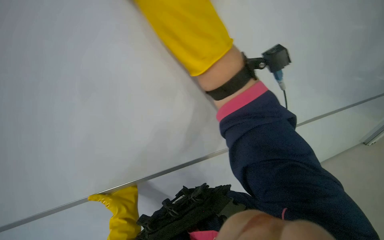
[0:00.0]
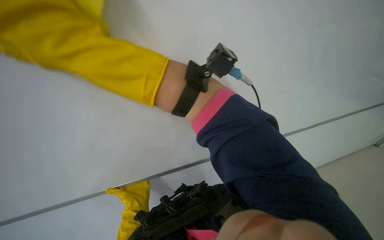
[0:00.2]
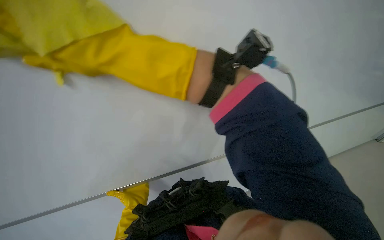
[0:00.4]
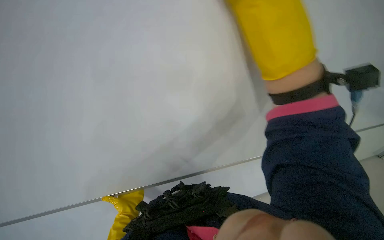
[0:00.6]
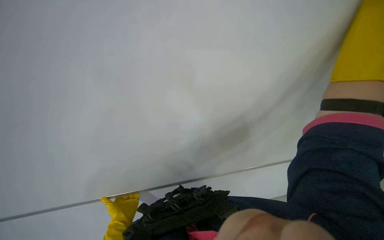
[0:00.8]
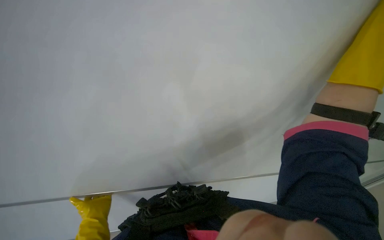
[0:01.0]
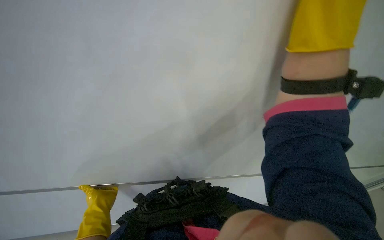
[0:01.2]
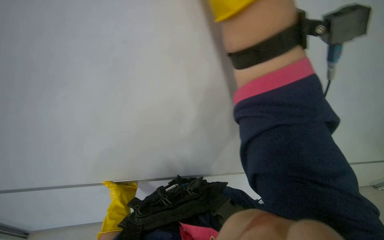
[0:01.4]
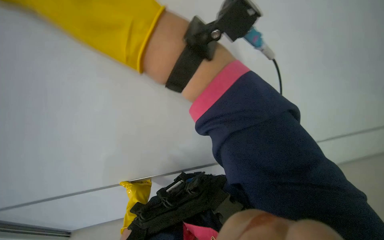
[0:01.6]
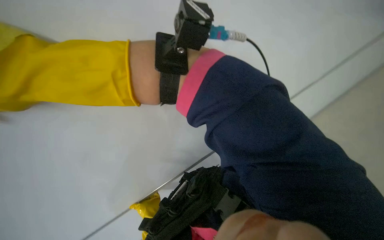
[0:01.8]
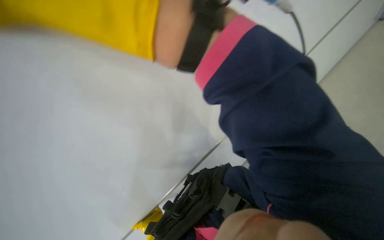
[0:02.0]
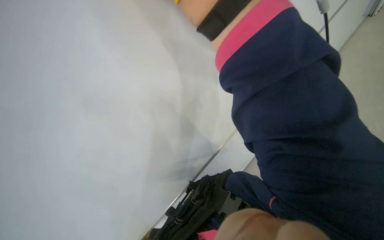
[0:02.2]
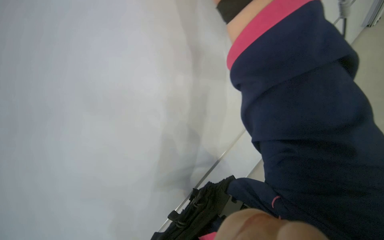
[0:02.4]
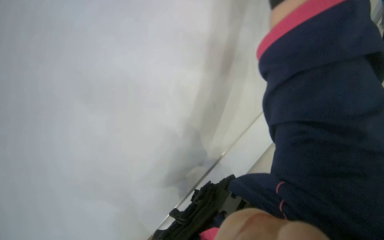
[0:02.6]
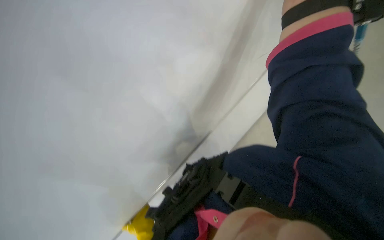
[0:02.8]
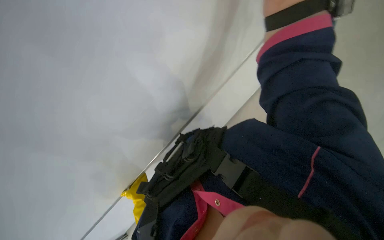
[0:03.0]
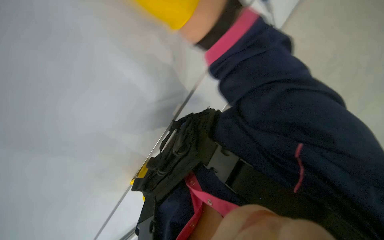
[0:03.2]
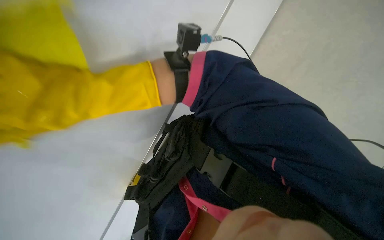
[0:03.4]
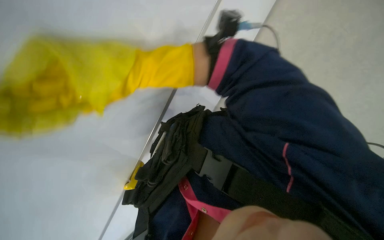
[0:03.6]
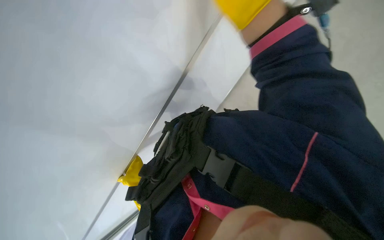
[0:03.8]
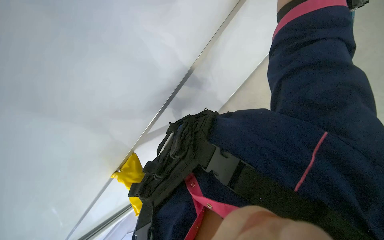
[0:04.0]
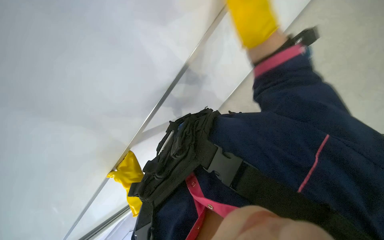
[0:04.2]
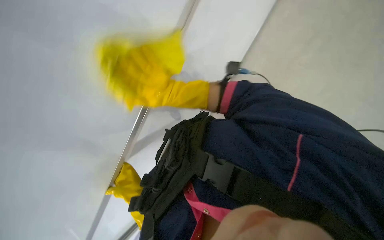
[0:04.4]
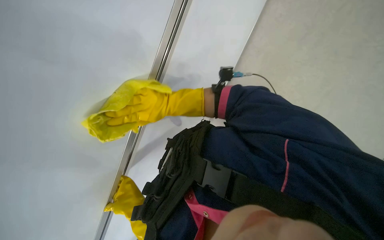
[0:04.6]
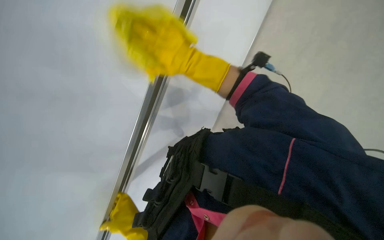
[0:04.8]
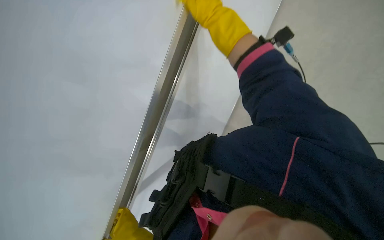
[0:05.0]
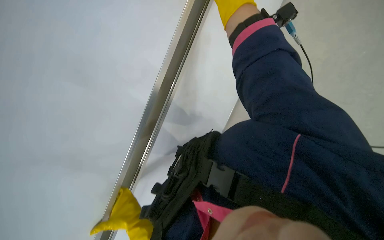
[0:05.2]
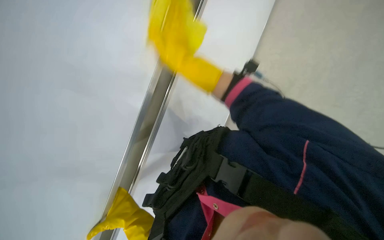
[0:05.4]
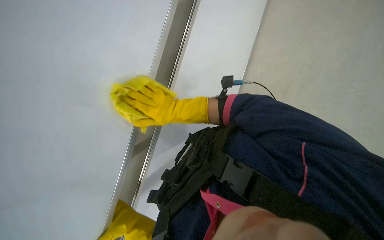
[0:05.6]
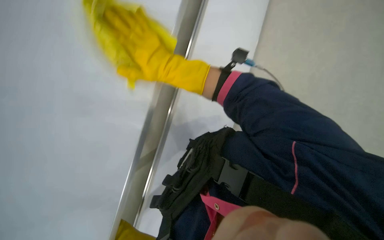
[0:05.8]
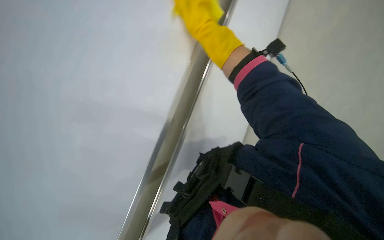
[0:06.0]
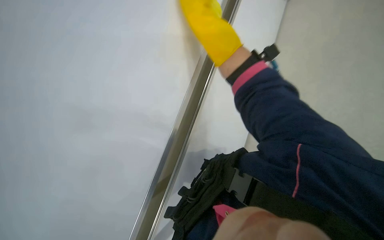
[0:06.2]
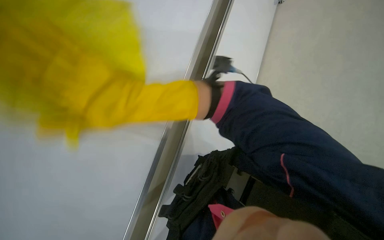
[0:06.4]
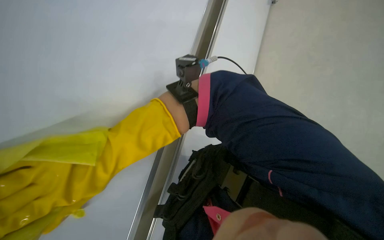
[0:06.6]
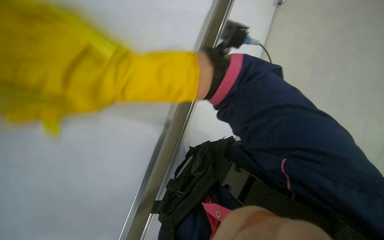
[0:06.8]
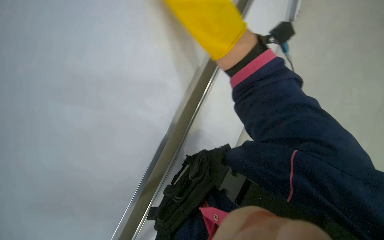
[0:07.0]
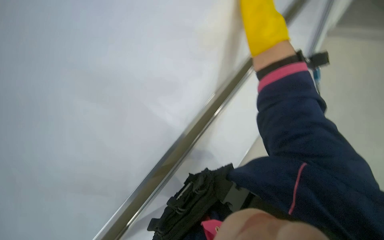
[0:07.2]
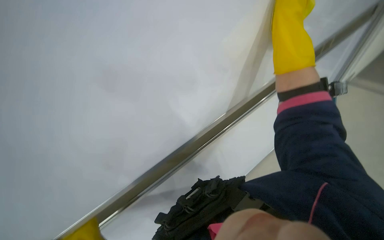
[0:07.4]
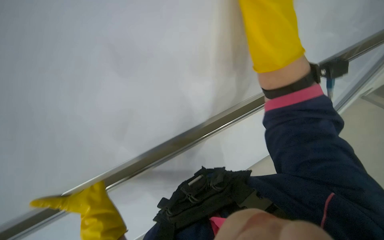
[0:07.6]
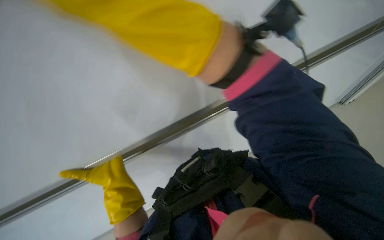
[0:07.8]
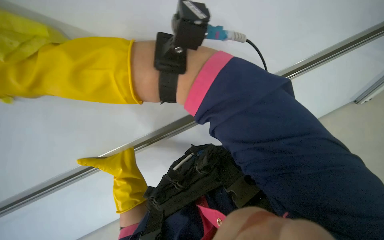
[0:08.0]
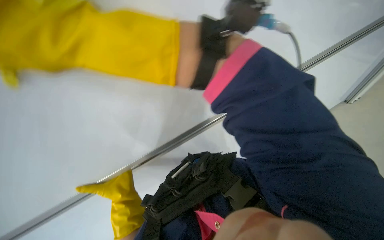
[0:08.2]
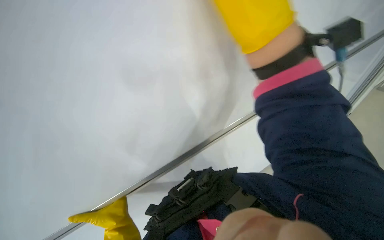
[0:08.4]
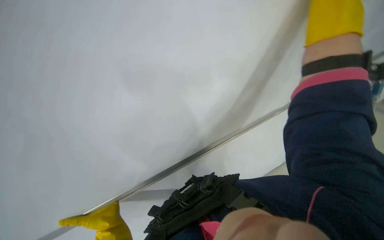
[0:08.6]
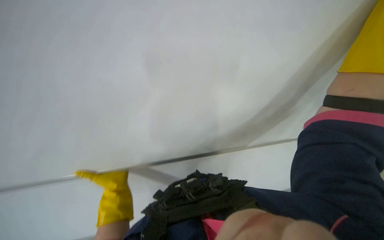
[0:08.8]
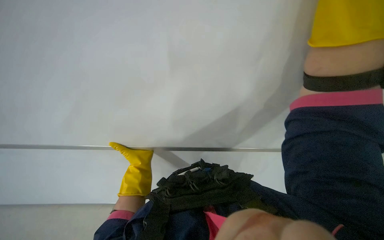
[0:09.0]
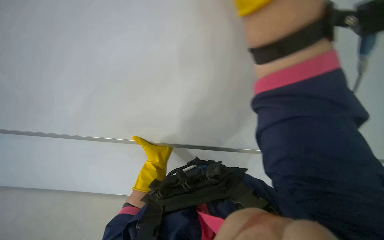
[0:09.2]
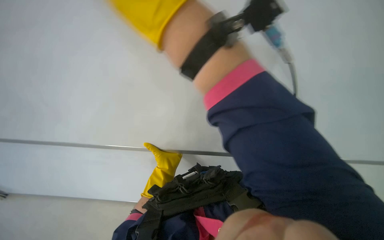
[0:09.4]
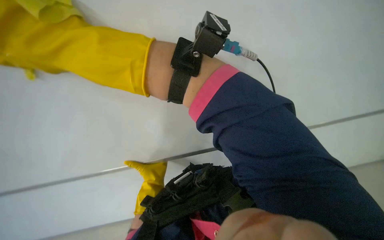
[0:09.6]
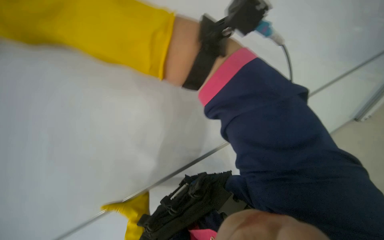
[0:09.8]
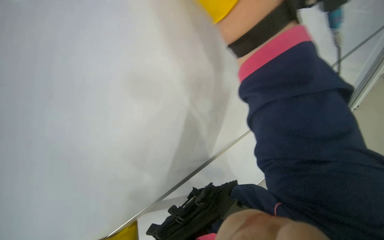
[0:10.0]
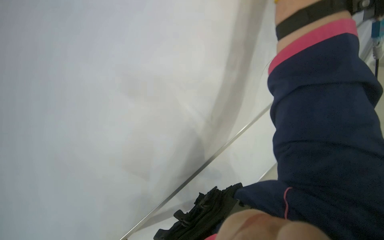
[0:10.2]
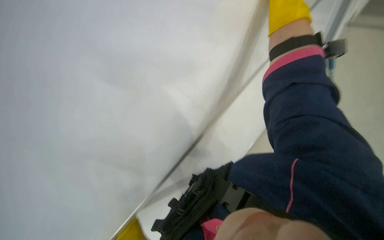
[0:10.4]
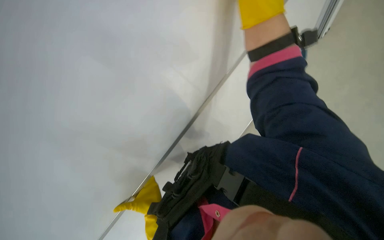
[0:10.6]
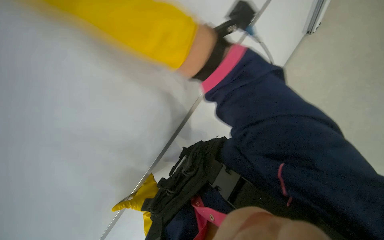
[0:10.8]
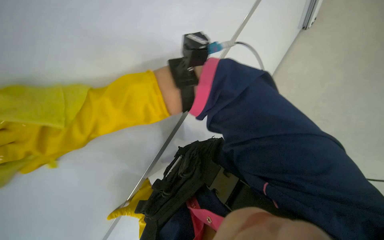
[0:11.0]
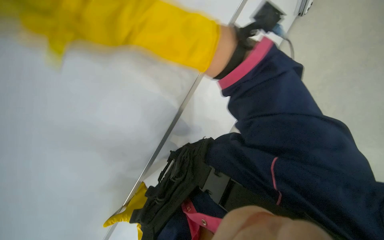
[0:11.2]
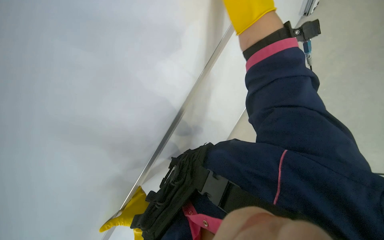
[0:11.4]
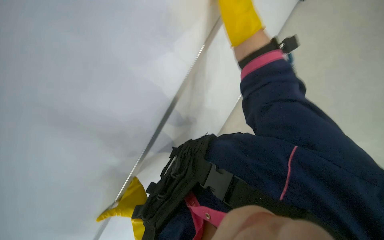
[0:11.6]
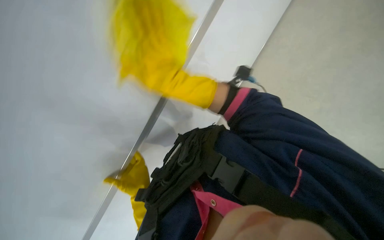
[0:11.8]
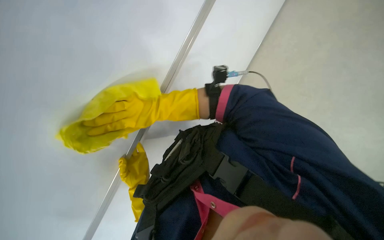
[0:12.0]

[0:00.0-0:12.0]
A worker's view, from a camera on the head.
Job: wiping surfaces.
The whole recording: Wiping white board. The worker wipes the white board with a yellow cleaning cloth.
0:00.0 to 0:01.6: The left hand goes to the left and returns, about 10 cm each way.
0:06.0 to 0:07.6: The right hand goes left and right, some 40 cm each way, reversing 2 times.
0:09.0 to 0:10.4: The head turns to the right by about 25 degrees.

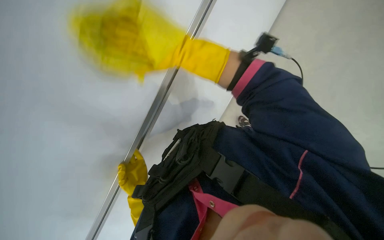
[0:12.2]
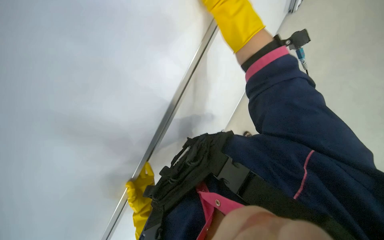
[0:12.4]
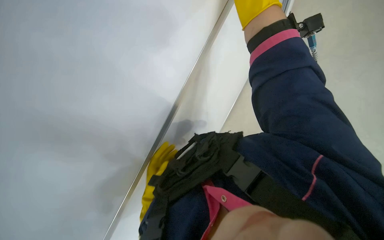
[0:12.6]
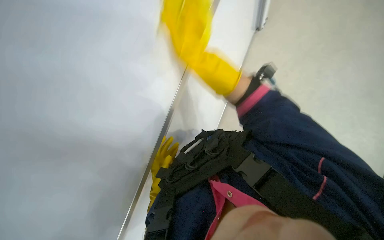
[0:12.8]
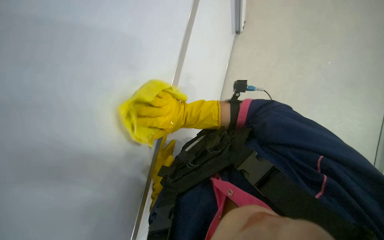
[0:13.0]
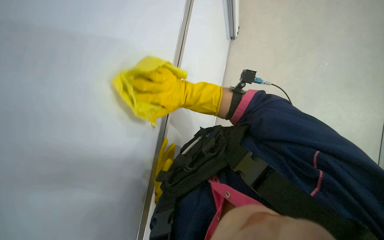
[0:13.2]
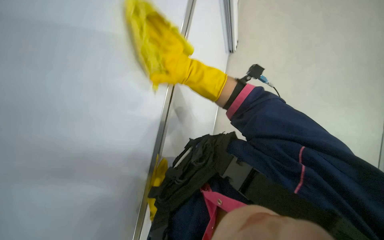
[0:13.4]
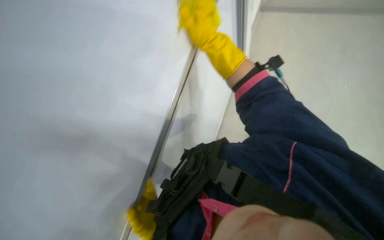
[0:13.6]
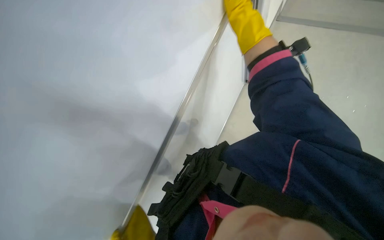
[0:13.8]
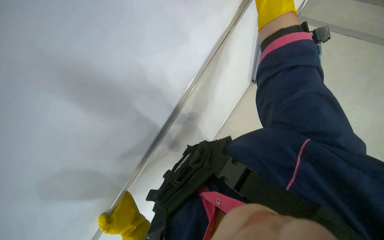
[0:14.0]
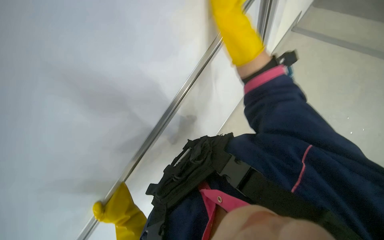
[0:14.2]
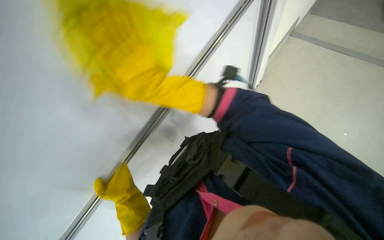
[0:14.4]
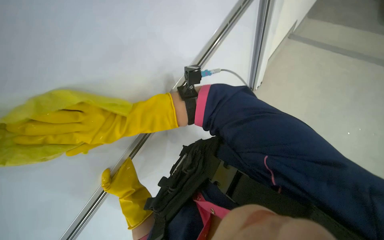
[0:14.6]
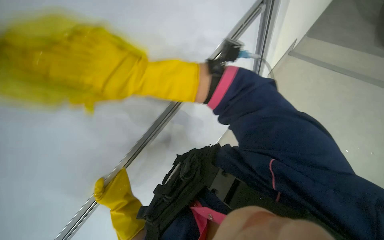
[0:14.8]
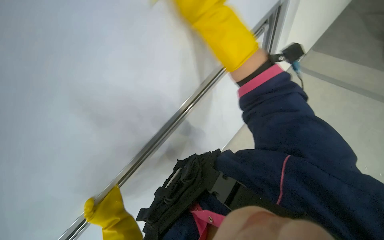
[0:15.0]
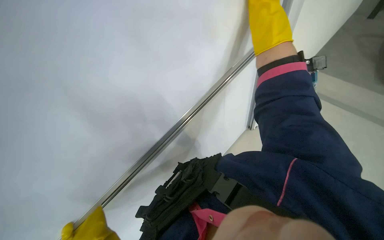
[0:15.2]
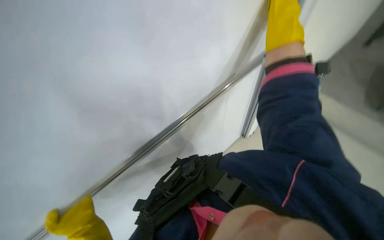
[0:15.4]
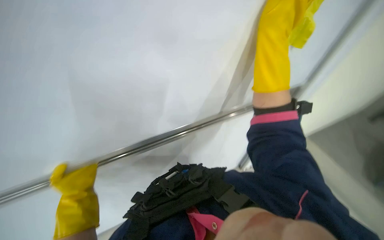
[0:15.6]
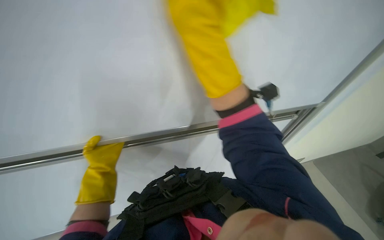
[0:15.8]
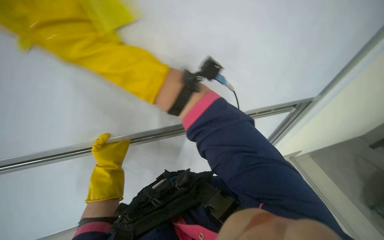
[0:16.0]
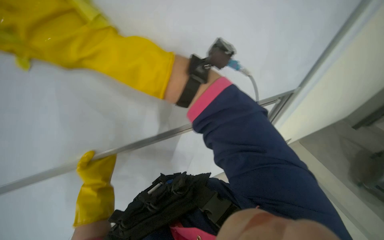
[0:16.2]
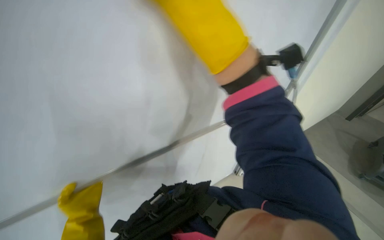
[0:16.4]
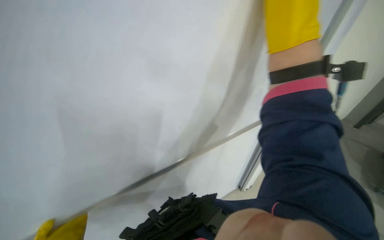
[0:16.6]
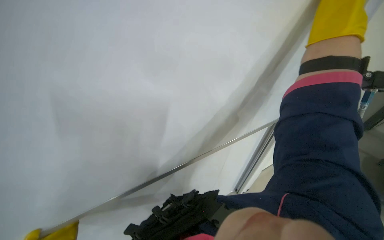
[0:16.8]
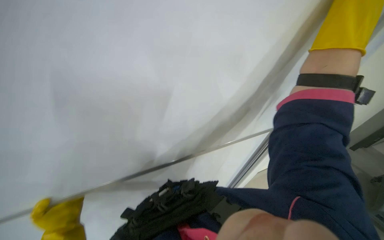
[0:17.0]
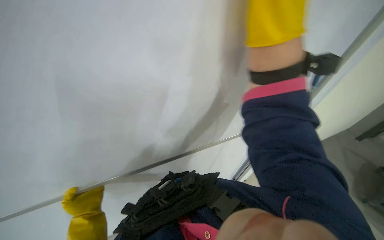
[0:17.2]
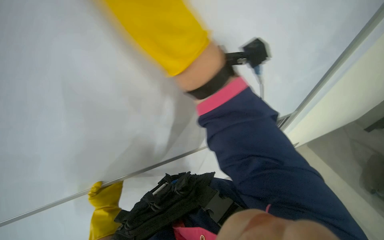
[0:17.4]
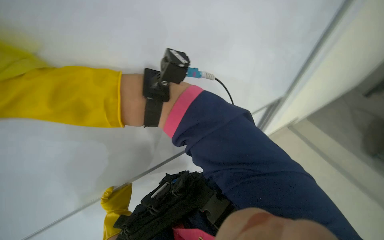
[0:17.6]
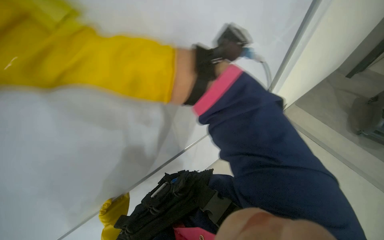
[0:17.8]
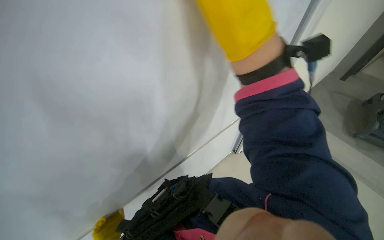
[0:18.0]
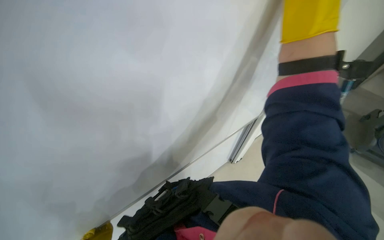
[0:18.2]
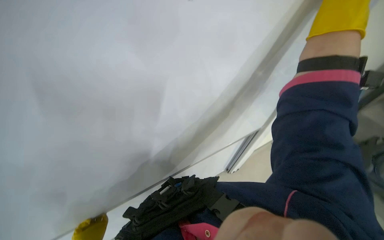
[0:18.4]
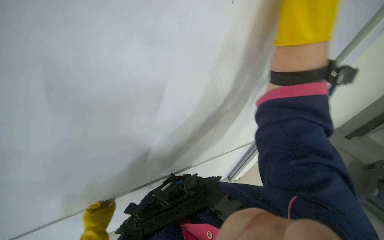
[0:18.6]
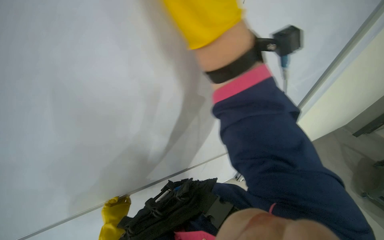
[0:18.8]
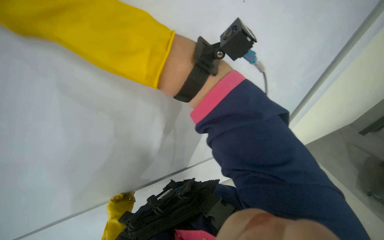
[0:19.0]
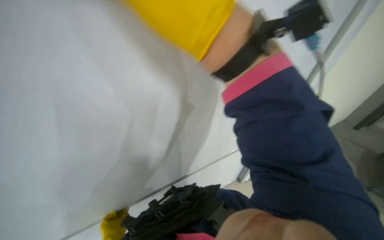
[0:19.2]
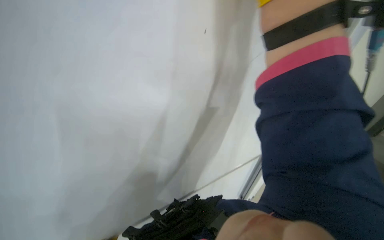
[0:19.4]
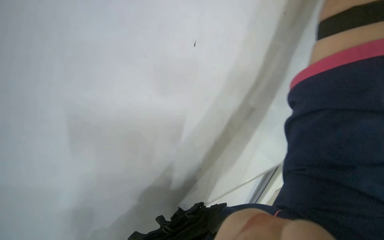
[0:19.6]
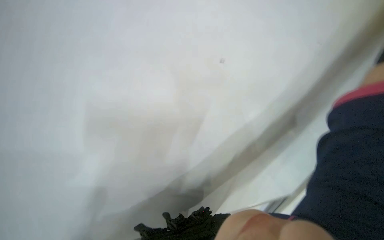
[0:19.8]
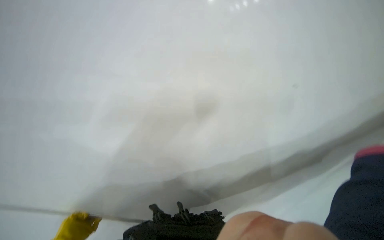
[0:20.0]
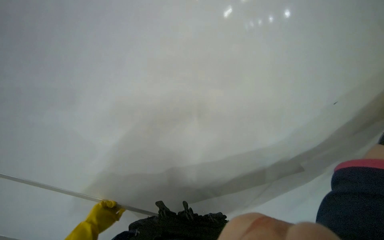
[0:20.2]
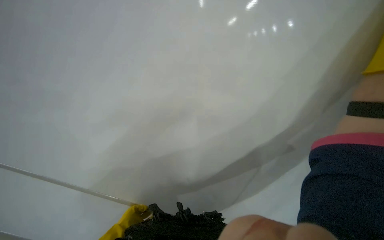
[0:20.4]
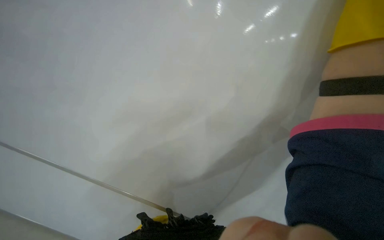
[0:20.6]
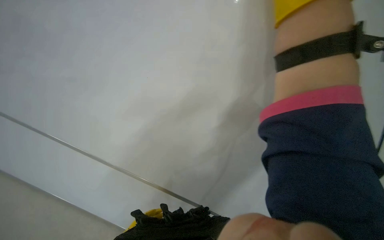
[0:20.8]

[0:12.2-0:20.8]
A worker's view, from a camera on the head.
Job: wiping surfaces.
The whole recording: Wiping white board. The worker wipes the white board with a yellow cleaning cloth.
0:12.2 to 0:13.6: The camera pitches upward, by approximately 20 degrees. The right hand swings up and down the picture, roughly 25 cm each way, with 2 reversals.
0:15.0 to 0:16.6: The wearer looks some 25 degrees further upward.
0:19.4 to 0:20.8: The head rotates approximately 20 degrees to the right. The camera pitches downward, by some 15 degrees.
